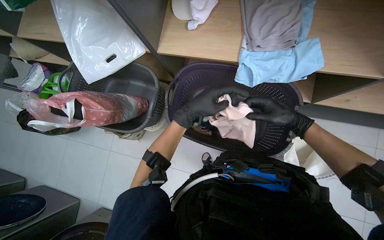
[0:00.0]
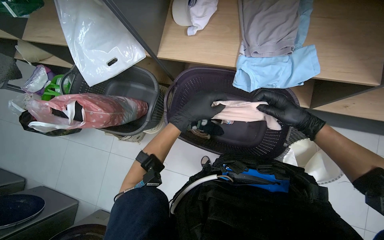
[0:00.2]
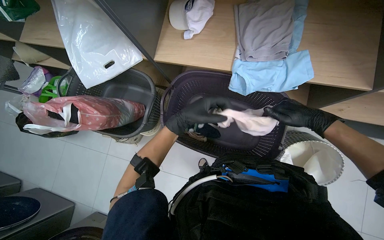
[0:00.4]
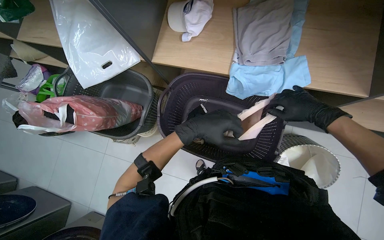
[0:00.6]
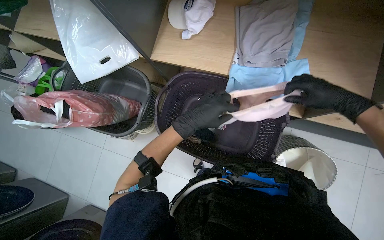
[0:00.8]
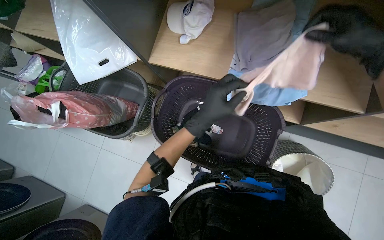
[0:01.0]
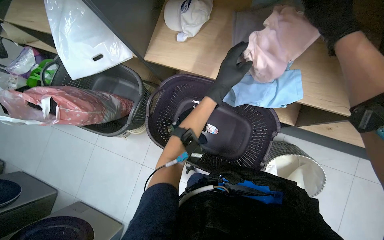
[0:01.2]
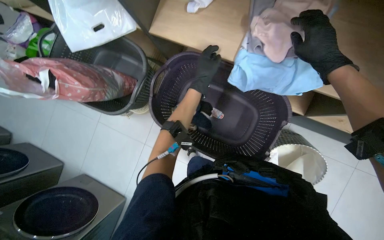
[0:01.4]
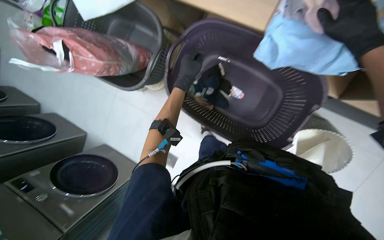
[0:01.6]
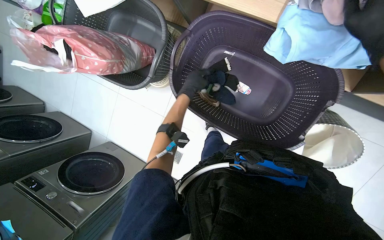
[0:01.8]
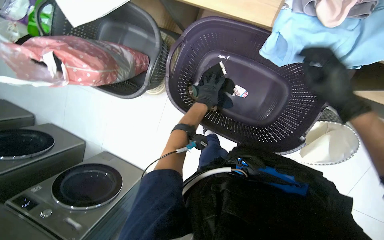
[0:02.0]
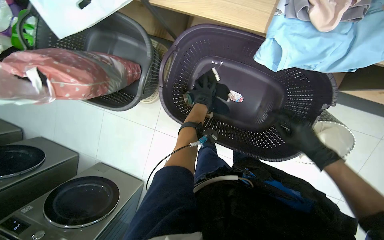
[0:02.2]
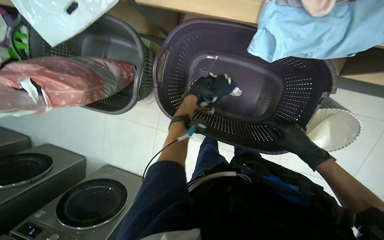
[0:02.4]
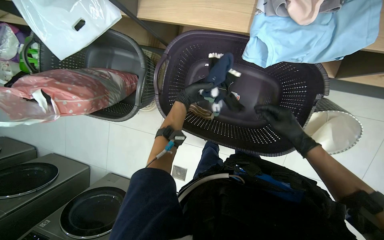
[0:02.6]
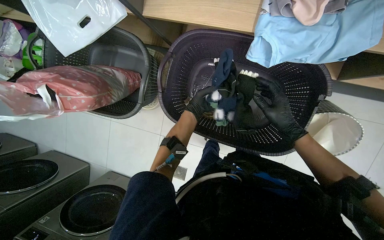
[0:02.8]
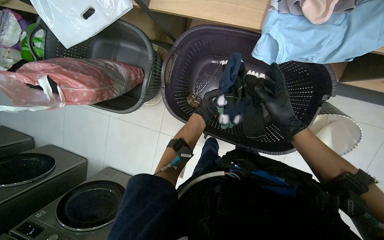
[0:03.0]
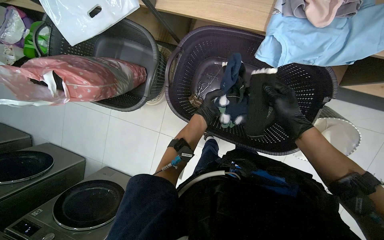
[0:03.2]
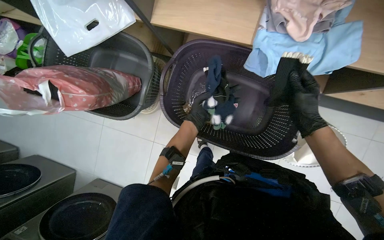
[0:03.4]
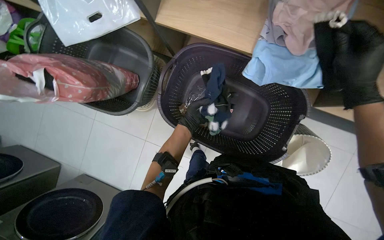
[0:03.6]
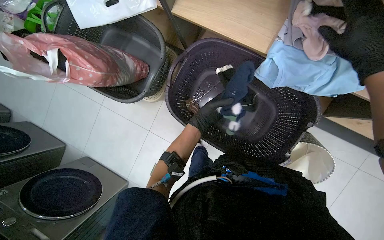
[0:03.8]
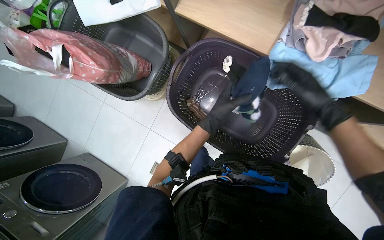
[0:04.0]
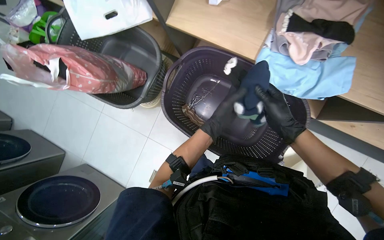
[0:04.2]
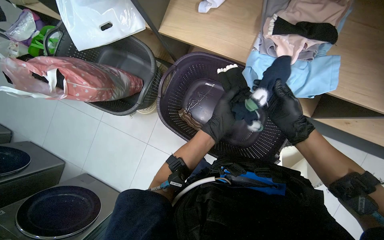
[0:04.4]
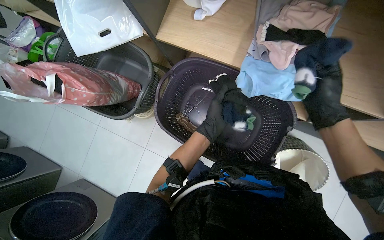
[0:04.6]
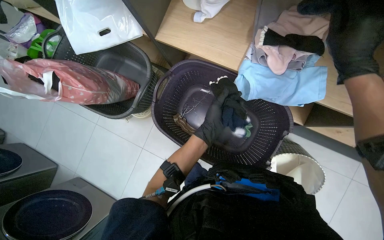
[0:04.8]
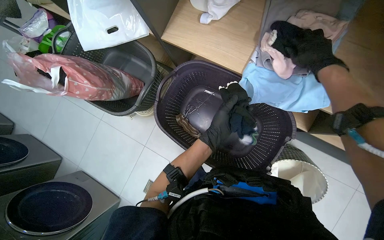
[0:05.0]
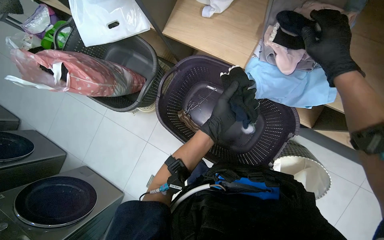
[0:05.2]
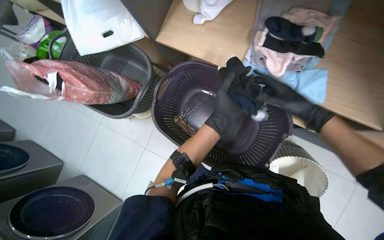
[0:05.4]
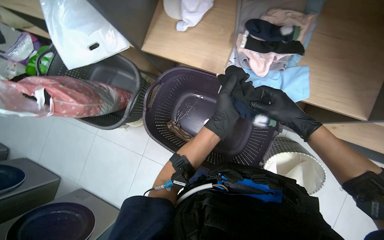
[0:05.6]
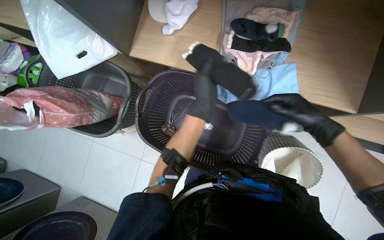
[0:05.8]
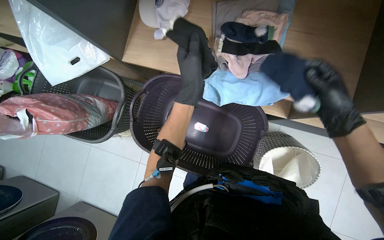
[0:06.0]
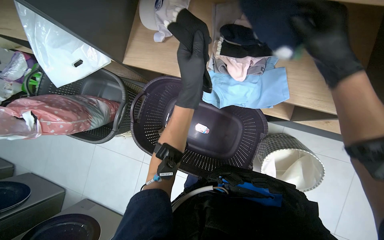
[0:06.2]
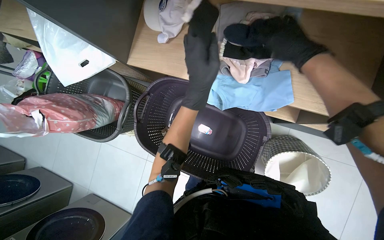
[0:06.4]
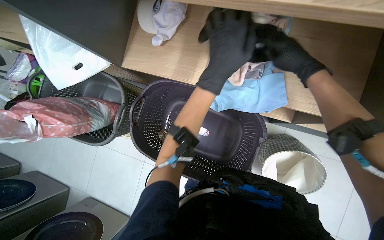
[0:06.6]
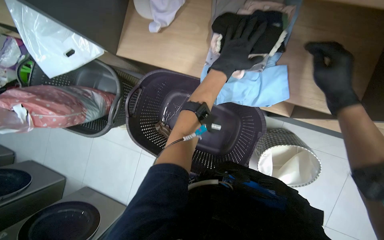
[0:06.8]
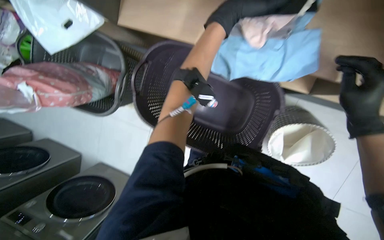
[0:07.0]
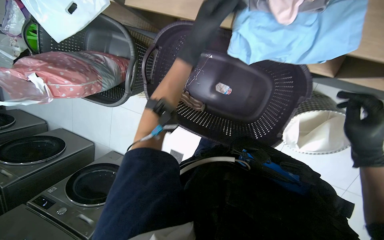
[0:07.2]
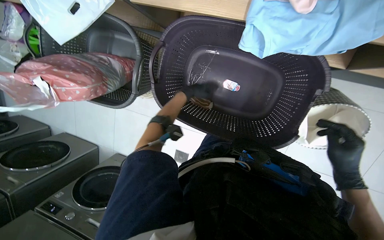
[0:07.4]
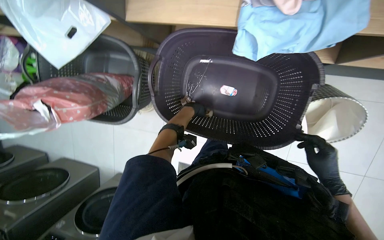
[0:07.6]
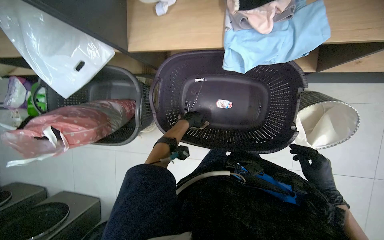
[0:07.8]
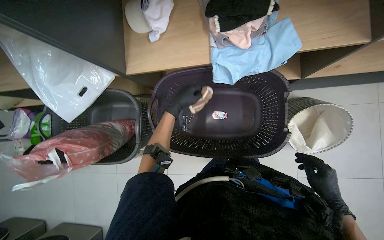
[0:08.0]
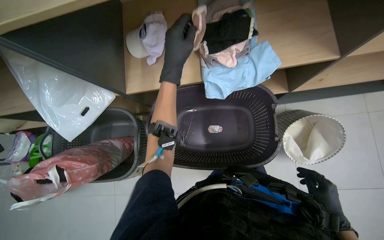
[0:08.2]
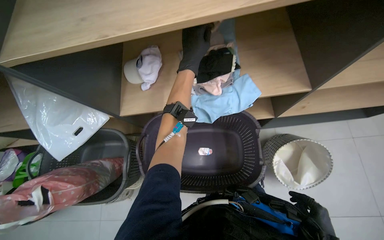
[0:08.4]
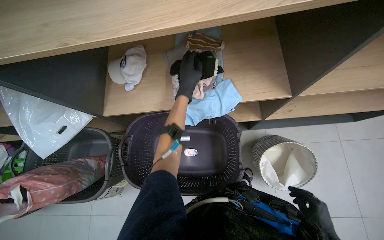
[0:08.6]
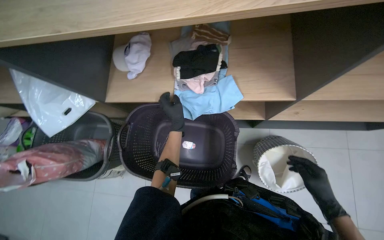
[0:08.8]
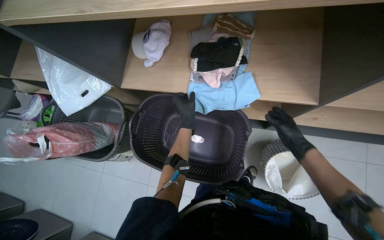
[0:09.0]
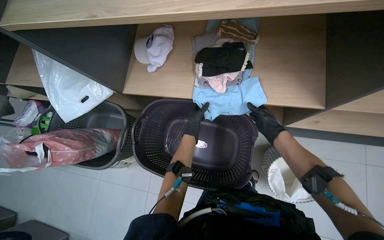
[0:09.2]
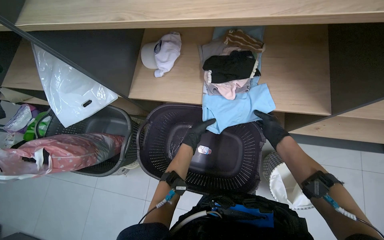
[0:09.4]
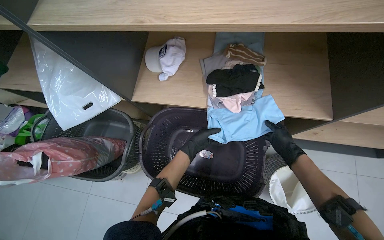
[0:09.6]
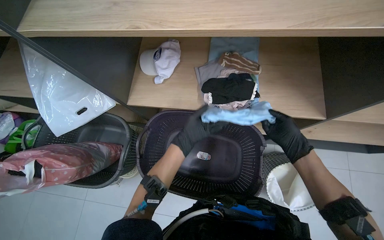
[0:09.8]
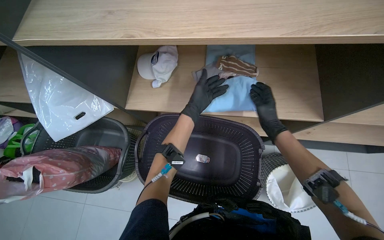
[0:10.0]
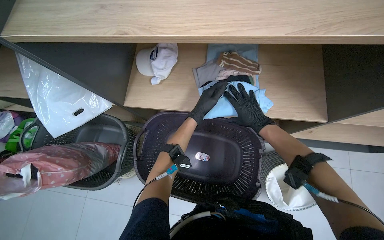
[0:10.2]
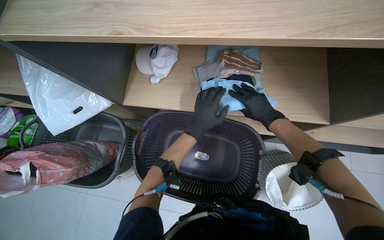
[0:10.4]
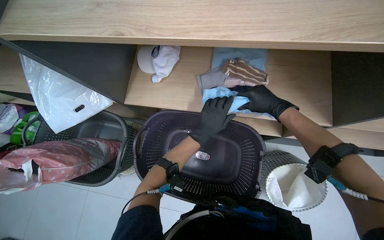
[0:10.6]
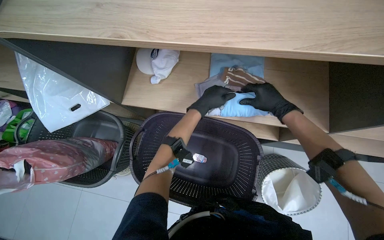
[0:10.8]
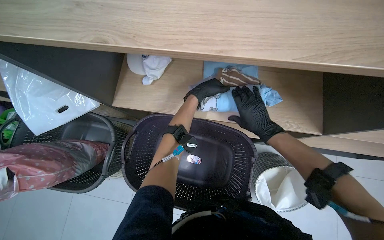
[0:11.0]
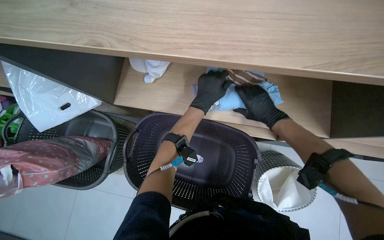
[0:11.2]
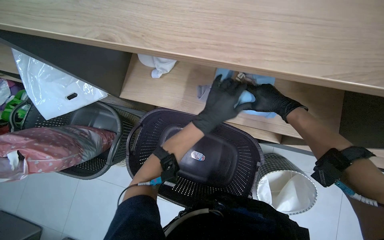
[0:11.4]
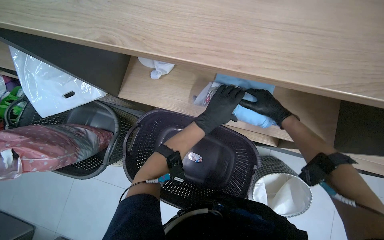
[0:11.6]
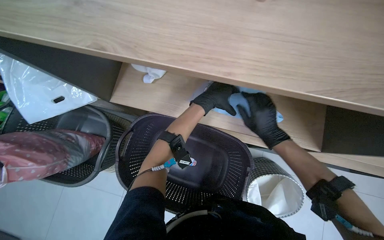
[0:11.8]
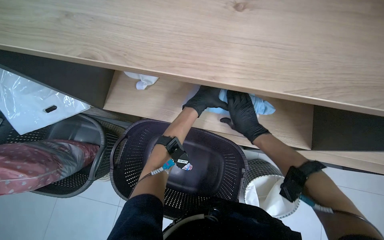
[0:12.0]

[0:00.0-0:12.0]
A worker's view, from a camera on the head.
Job: managing laundry.
The whole recording: Folding and organizing laundry. The worker folds and organizes various clothes, placing them into baskets, on shelves, and into bags.
0.0 to 1.6 s: The camera pitches downward, by roughly 15 degrees. The left hand shifts approximately 15 cm farther from the camera; the right hand moves up the picture and to the right, about 25 cm.
1.6 to 3.0 s: The left hand goes some 20 cm farther from the camera; the right hand travels down the picture and to the left by some 25 cm.
3.0 to 4.4 s: The left hand is displaced nearer to the camera by approximately 25 cm, while the right hand reaches some 20 cm up the picture, then returns.
4.4 to 6.0 s: The right hand moves nearer to the camera, approximately 10 cm, and goes up the picture and returns, roughly 20 cm each way. Meanwhile the left hand shifts about 15 cm up the picture and nearer to the camera.
6.0 to 7.6 s: The view tips downward by some 15 degrees. The right hand shifts some 35 cm down the picture and farther from the camera.
7.6 to 9.0 s: The view tips upward by about 25 degrees.
9.0 to 10.4 s: The right hand moves nearer and farther over some 15 cm, changing direction 2 times. The left hand swings nearer and farther, some 20 cm each way, with 3 reversals.
10.4 to 12.0 s: The left hand moves up and down the picture over some 15 cm, changing direction 2 times.

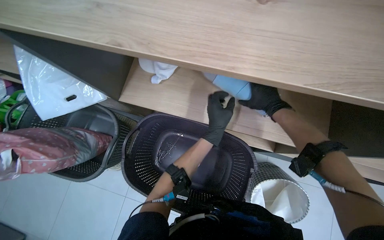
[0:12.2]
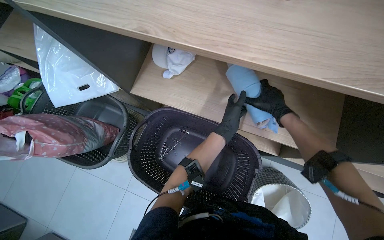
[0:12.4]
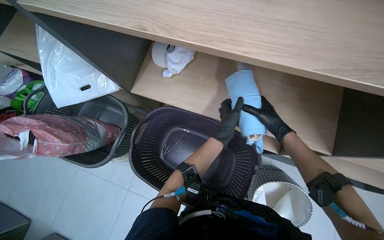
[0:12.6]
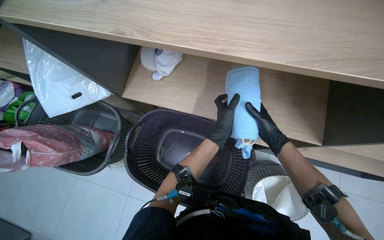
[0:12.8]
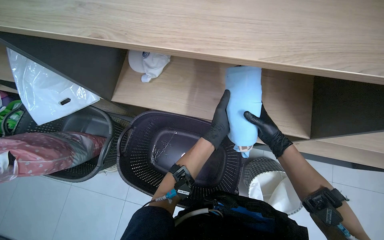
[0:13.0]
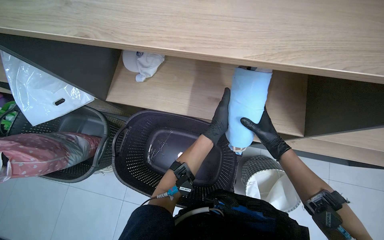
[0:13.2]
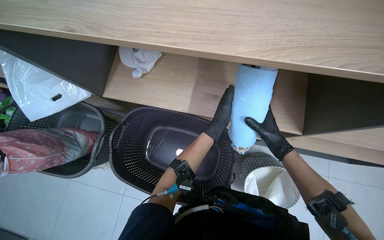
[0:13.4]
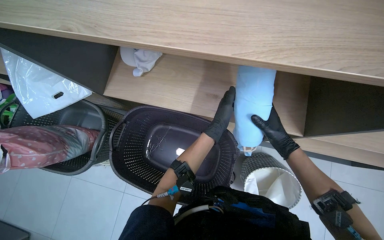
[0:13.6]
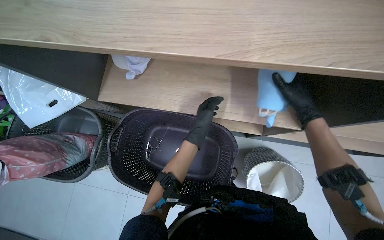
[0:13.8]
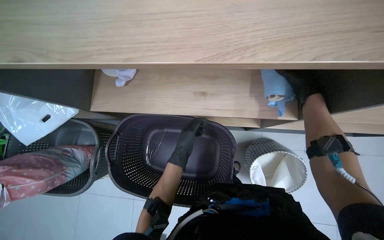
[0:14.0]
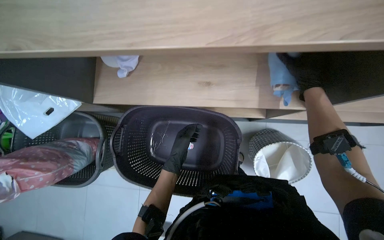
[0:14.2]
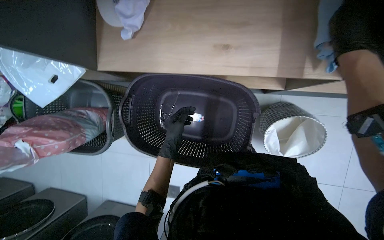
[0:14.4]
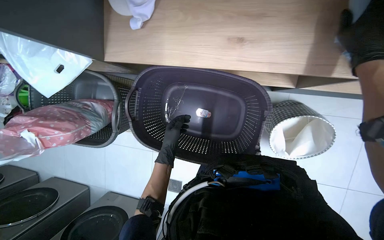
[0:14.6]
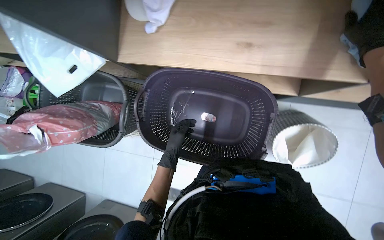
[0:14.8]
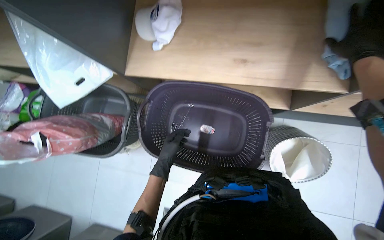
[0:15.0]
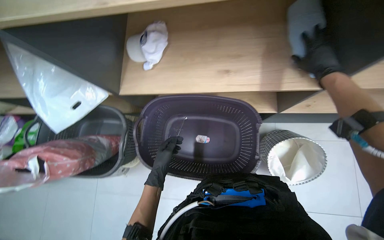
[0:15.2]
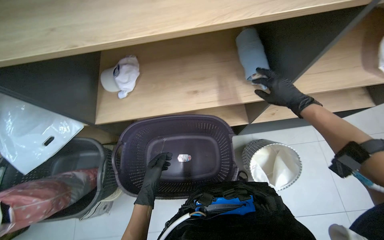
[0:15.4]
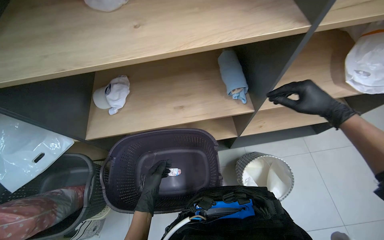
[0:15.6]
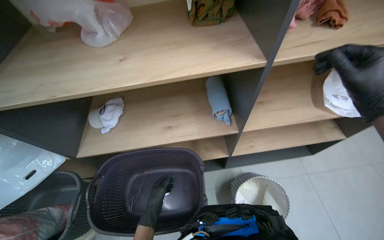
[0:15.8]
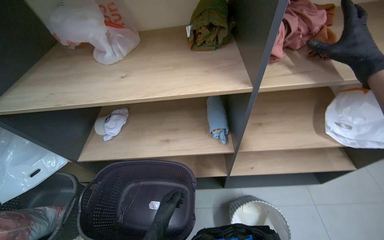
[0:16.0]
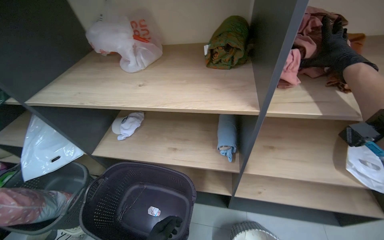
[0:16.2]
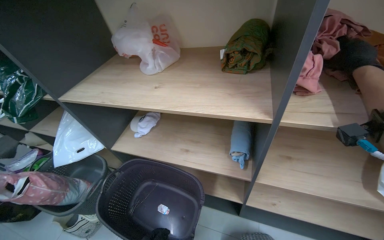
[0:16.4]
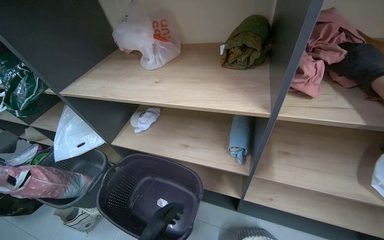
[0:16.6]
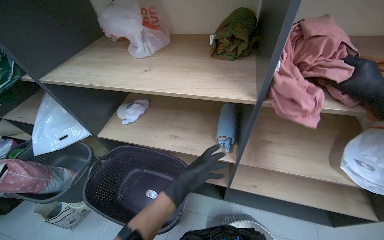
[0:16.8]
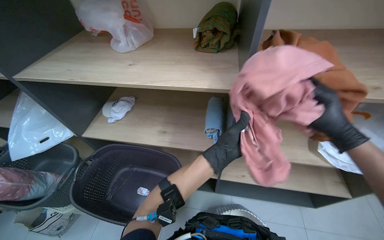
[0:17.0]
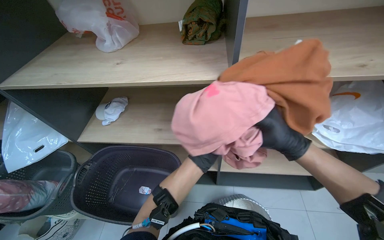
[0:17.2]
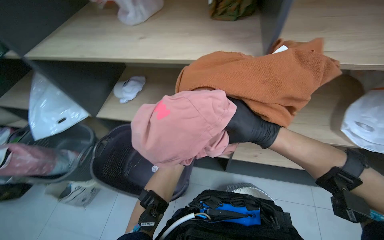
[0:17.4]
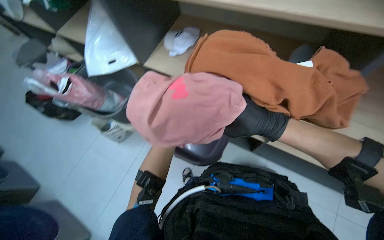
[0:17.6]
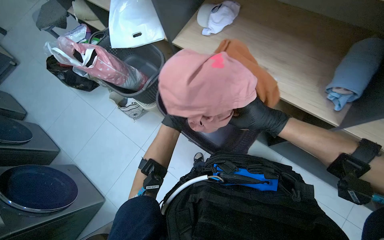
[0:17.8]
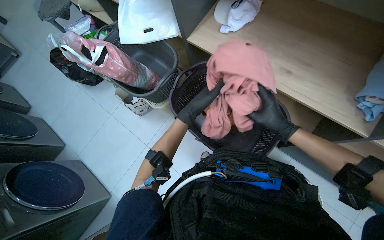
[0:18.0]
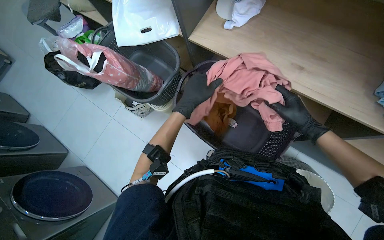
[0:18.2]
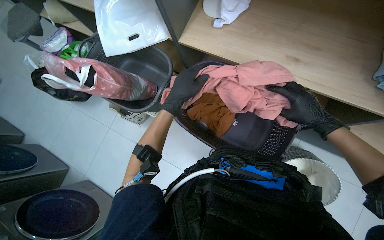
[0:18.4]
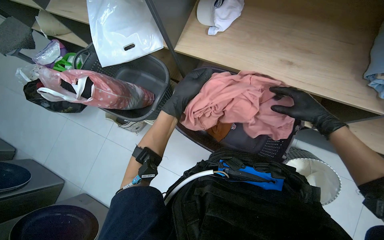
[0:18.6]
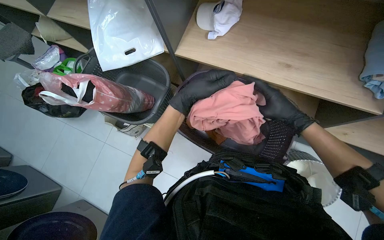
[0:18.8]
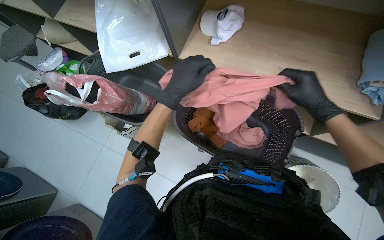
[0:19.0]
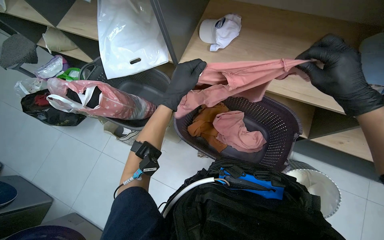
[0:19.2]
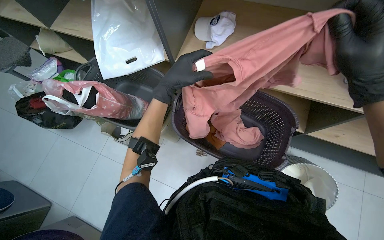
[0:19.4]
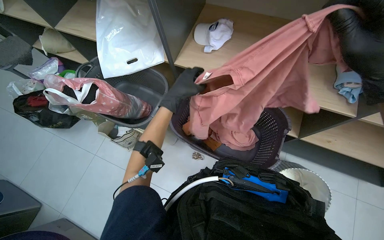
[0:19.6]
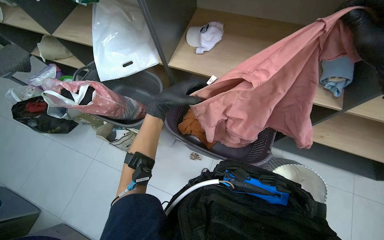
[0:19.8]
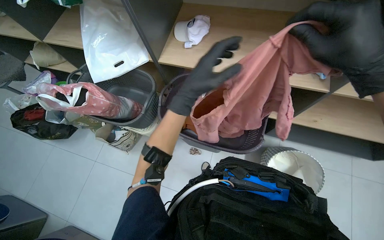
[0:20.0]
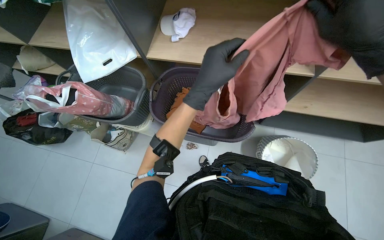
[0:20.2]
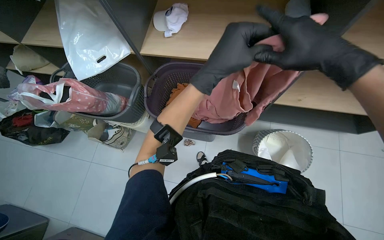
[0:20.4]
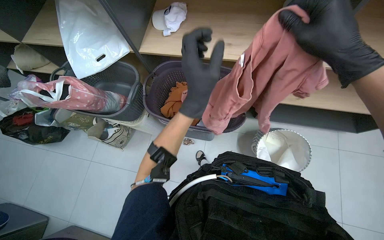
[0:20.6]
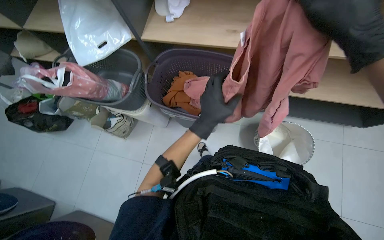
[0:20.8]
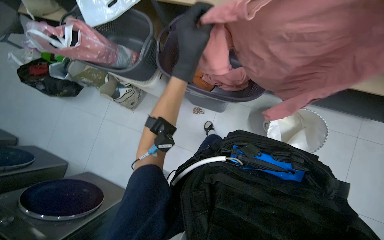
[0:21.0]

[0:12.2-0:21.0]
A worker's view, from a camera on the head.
Job: managing laundry.
The whole recording: Folding and organizing laundry. The worker folds and organizes various clothes, placing them into baskets, on shelves, and into bags.
12.2 to 13.6 s: The right hand moves down the picture, some 15 cm.
13.6 to 15.2 s: The left hand moves to the left and down the picture, some 35 cm.
15.2 to 16.6 s: The camera pitches upward, by about 30 degrees.
16.6 to 18.0 s: The view tilts some 15 degrees downward.
19.6 to 21.0 s: The left hand is displaced to the right and nearer to the camera by some 20 cm.
